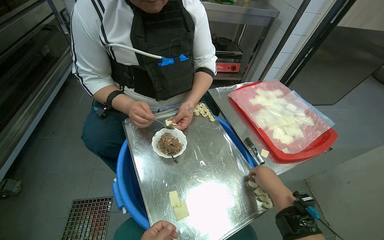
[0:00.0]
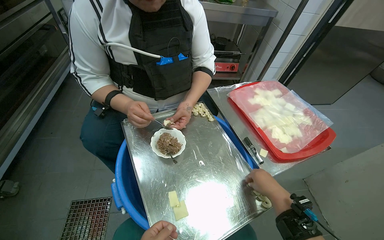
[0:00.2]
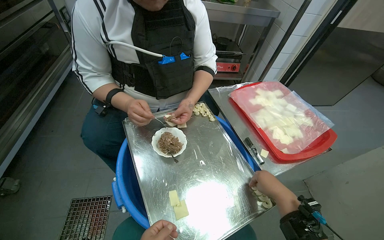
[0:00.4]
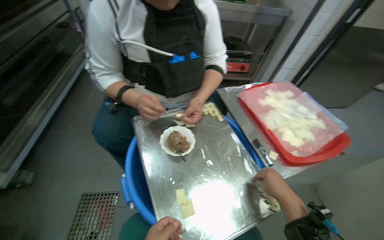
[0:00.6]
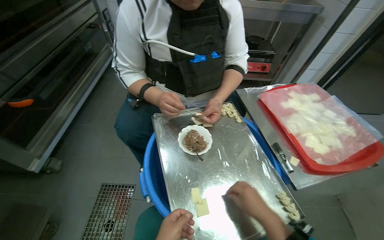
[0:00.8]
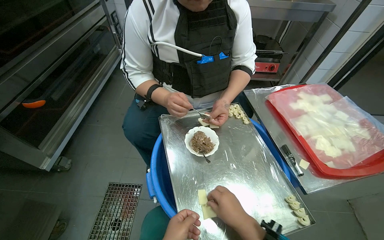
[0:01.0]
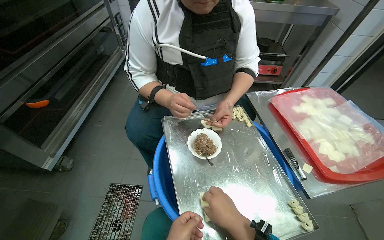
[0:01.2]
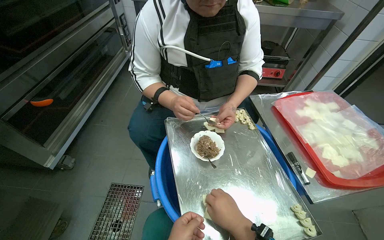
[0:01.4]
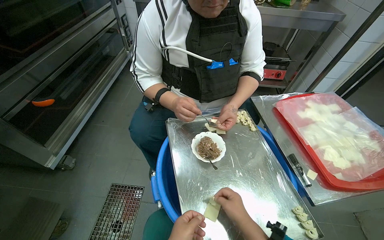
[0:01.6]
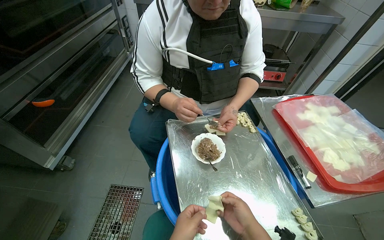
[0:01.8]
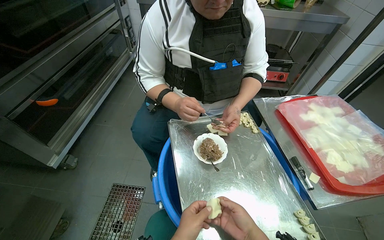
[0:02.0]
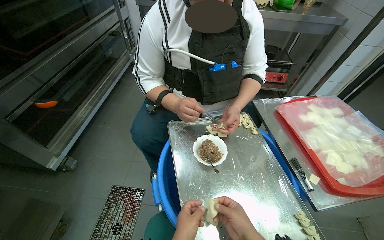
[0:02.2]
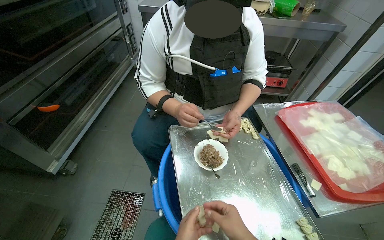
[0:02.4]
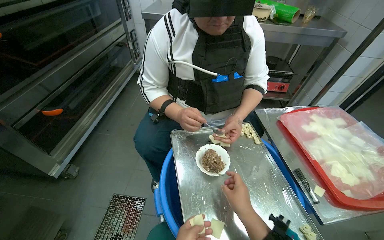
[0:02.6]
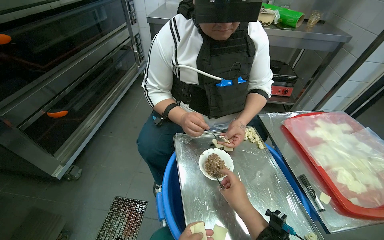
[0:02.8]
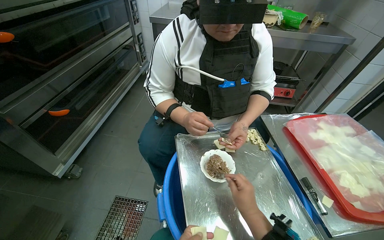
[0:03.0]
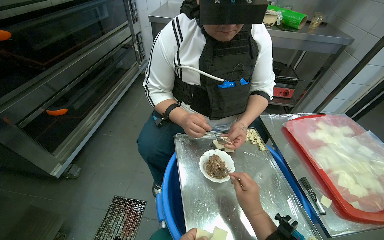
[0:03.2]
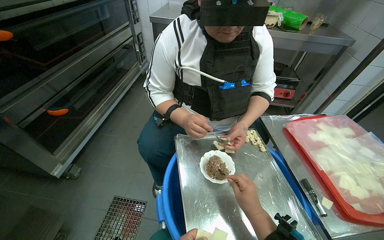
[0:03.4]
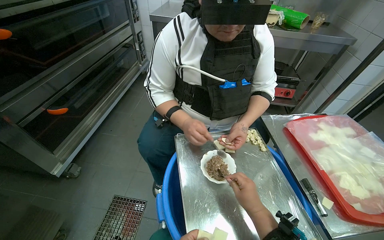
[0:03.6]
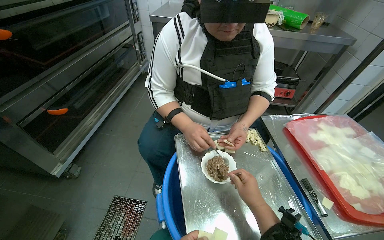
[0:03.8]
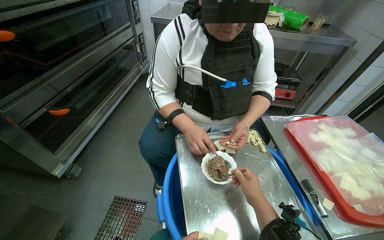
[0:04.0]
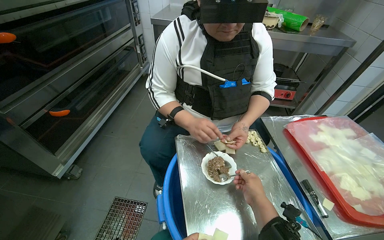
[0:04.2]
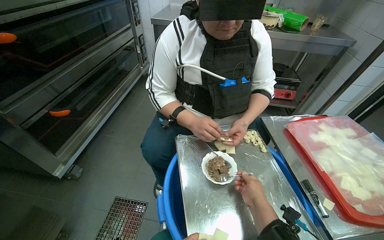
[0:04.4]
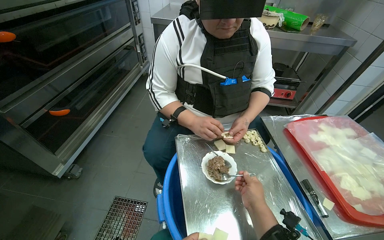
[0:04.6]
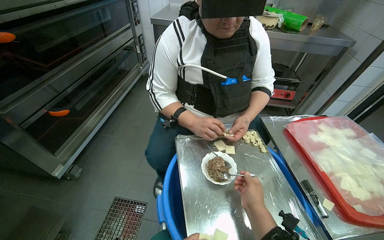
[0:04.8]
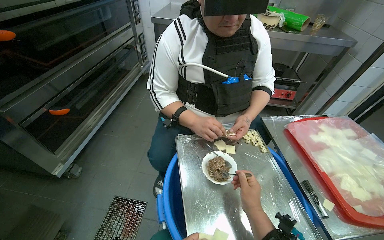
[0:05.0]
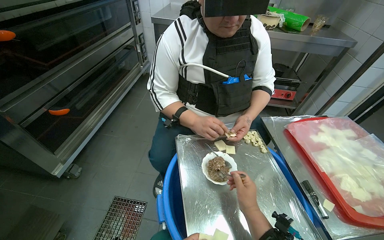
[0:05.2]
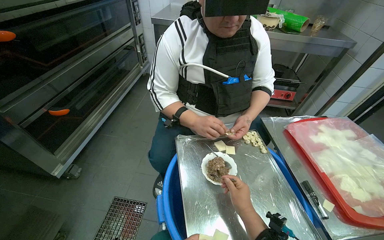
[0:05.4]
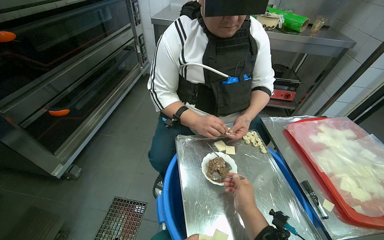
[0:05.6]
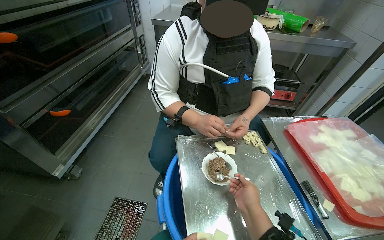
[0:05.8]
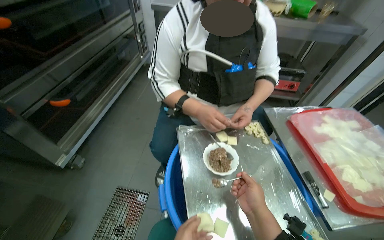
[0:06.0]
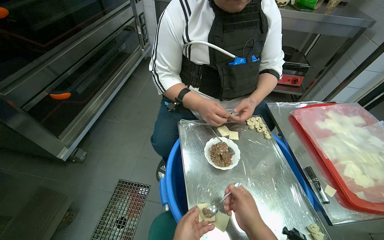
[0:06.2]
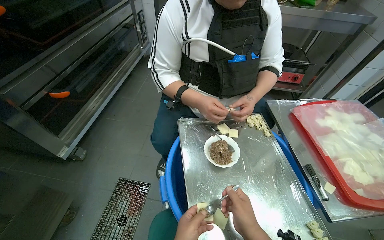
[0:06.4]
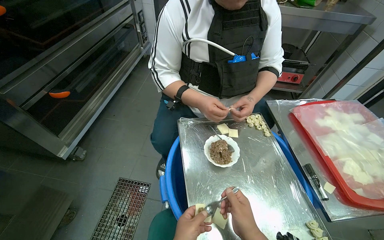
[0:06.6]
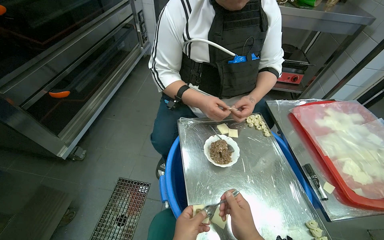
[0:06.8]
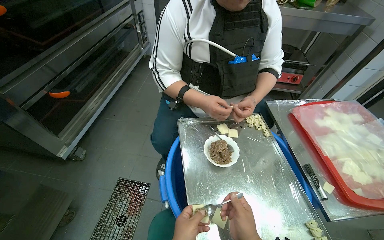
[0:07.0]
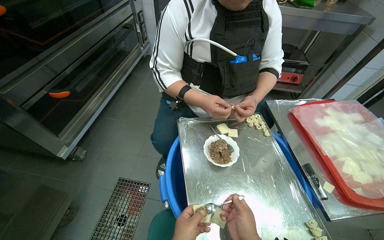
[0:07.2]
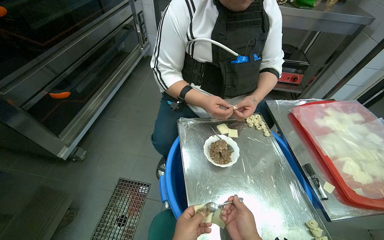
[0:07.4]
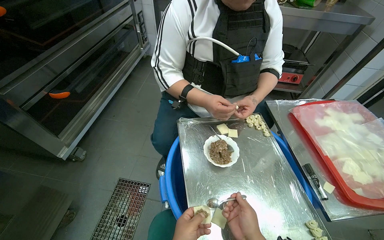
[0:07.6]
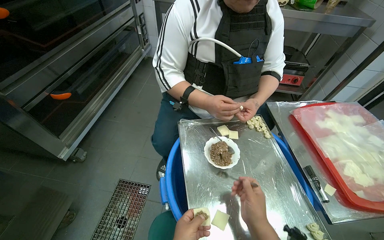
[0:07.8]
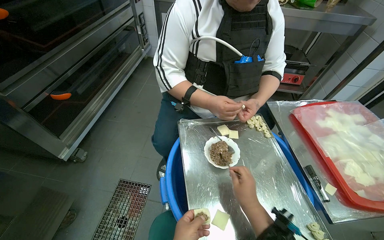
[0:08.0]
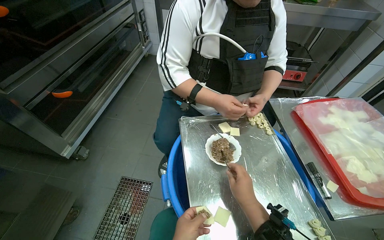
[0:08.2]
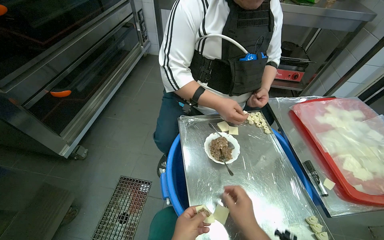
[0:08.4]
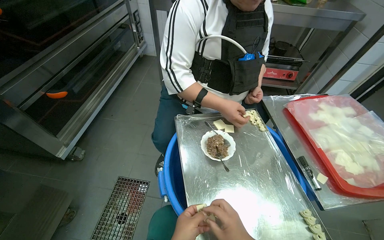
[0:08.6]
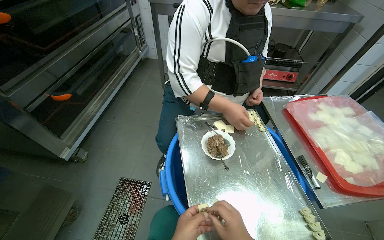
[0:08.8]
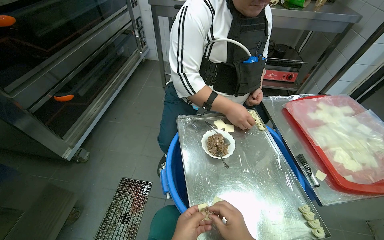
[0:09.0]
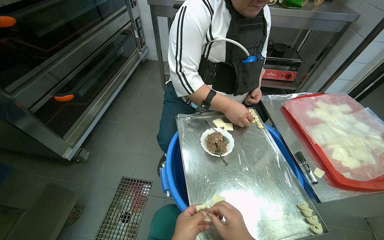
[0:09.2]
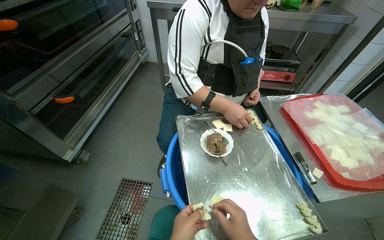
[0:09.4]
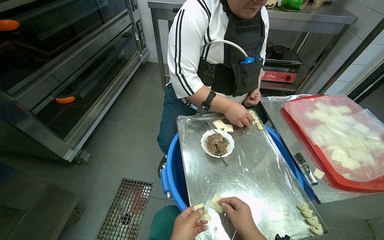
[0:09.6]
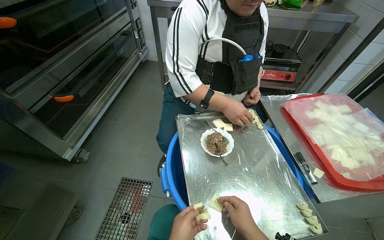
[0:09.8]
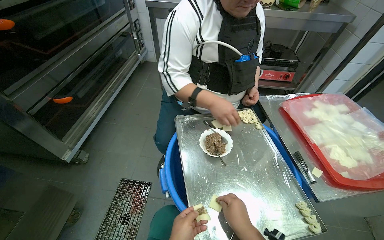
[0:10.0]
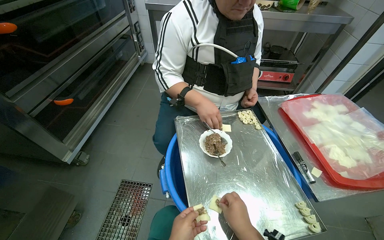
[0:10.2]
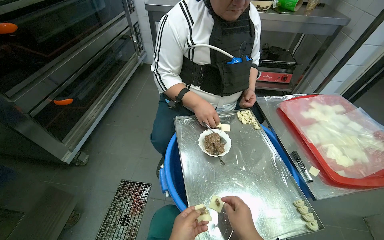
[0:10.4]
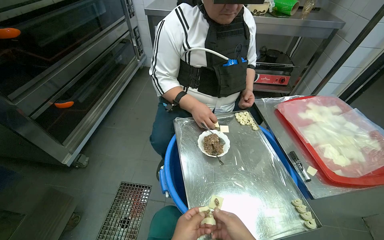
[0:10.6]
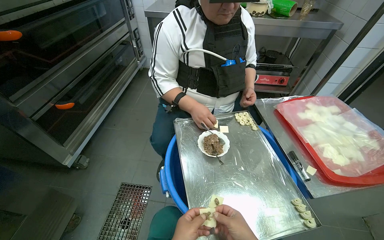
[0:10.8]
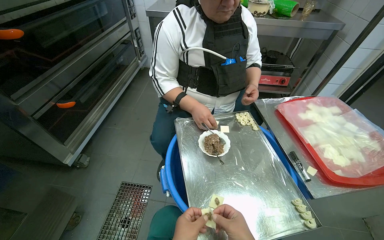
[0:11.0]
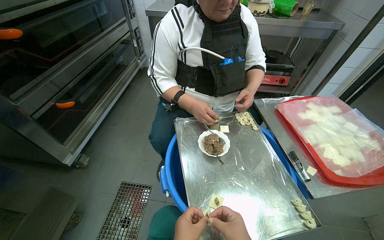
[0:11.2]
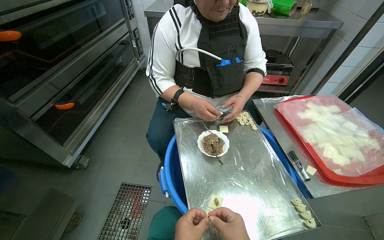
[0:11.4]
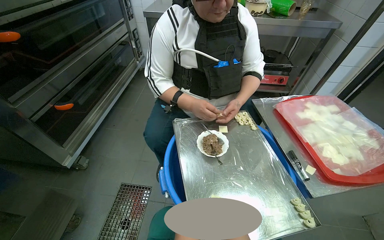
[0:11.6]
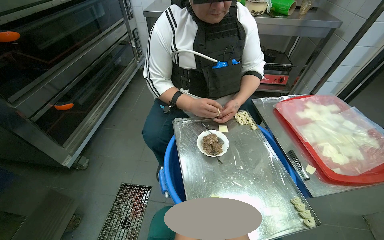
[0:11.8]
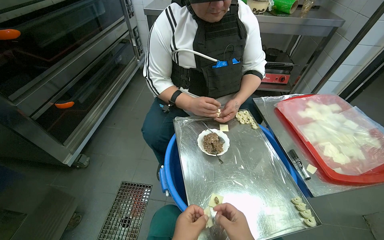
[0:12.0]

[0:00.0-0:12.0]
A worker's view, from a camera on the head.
Job: preparing food.
The whole recording: Preparing dumplings with filling. The worker continues to prepare dumplings by adding filling to dough pieces and shaping them.
0:00.0 to 0:01.6: The right hand moves to the left, roughly 20 cm.

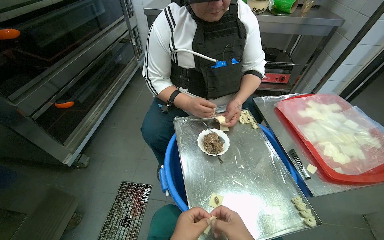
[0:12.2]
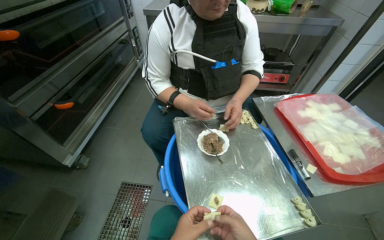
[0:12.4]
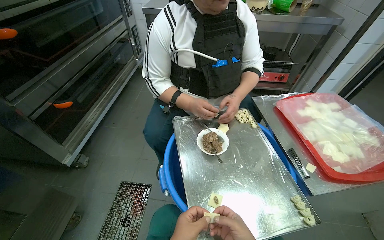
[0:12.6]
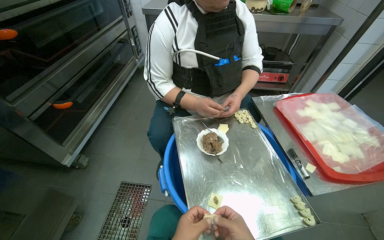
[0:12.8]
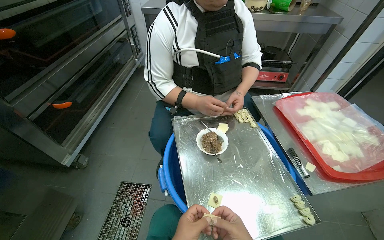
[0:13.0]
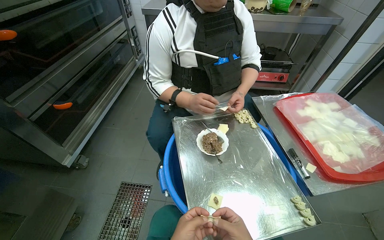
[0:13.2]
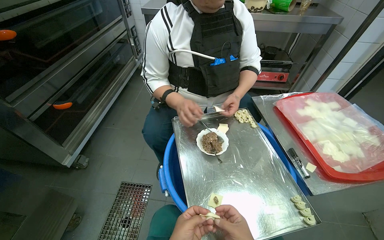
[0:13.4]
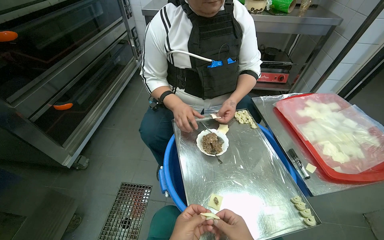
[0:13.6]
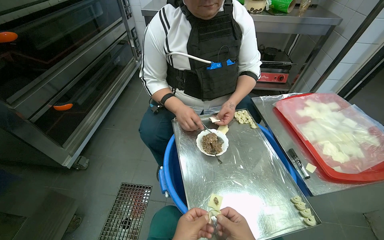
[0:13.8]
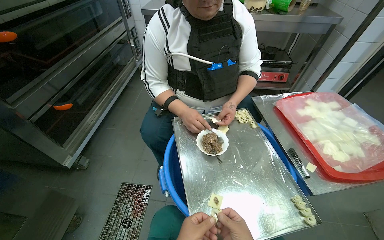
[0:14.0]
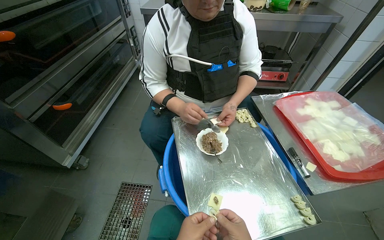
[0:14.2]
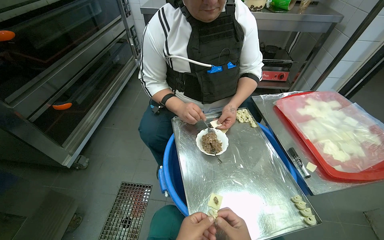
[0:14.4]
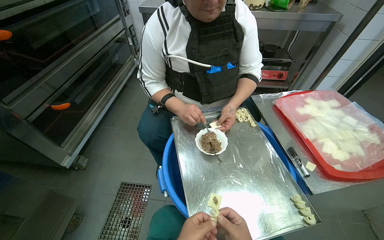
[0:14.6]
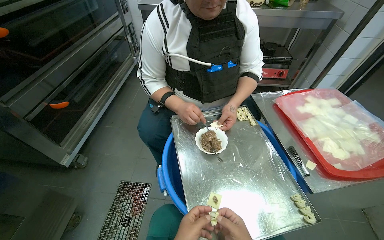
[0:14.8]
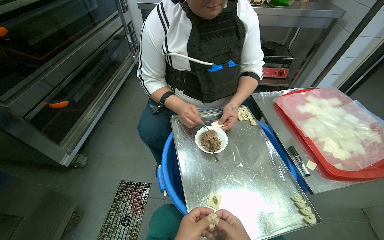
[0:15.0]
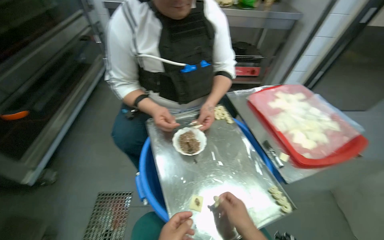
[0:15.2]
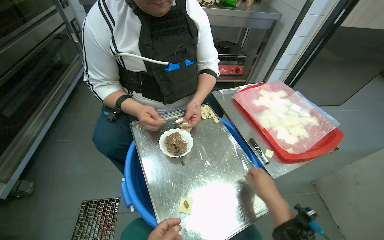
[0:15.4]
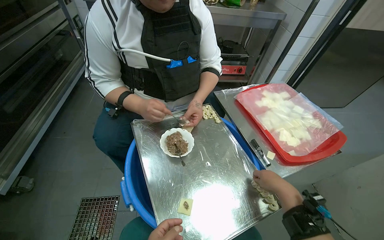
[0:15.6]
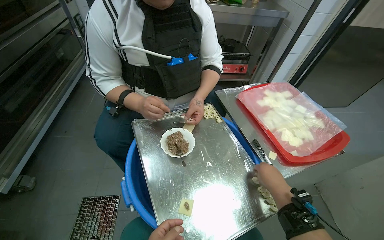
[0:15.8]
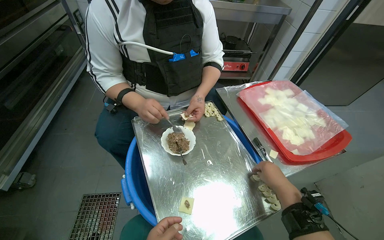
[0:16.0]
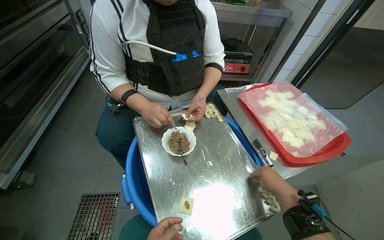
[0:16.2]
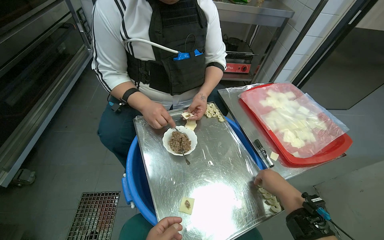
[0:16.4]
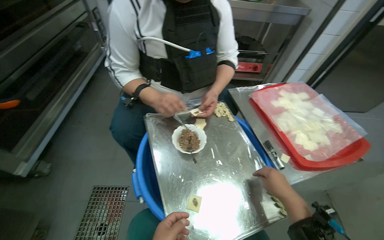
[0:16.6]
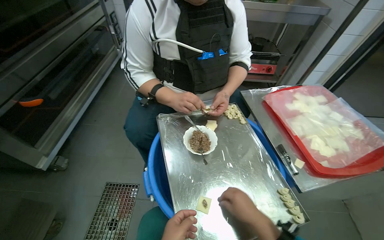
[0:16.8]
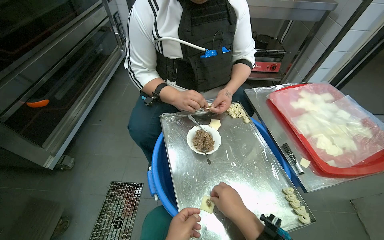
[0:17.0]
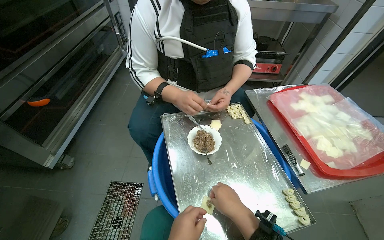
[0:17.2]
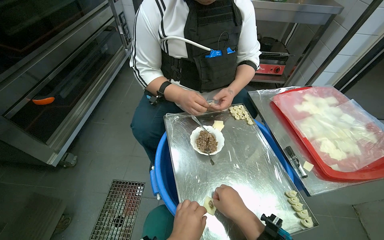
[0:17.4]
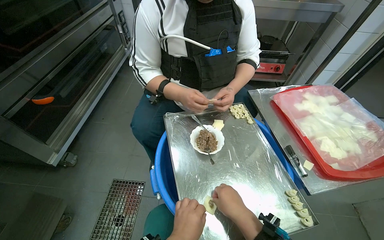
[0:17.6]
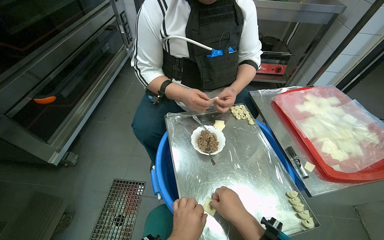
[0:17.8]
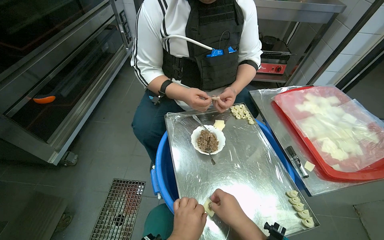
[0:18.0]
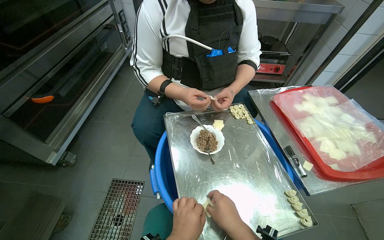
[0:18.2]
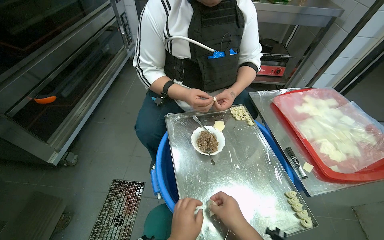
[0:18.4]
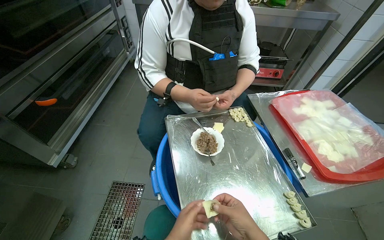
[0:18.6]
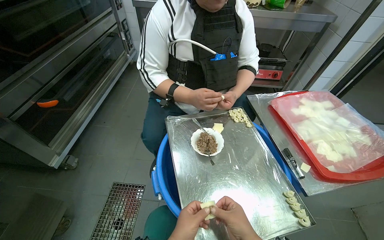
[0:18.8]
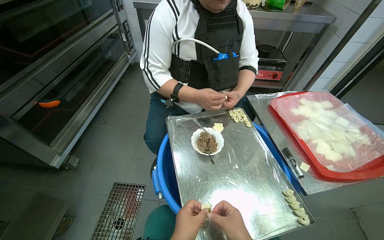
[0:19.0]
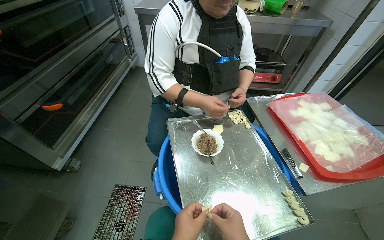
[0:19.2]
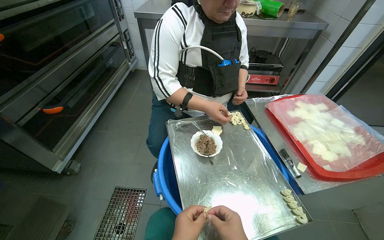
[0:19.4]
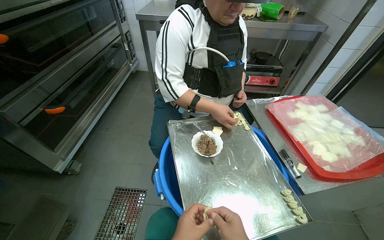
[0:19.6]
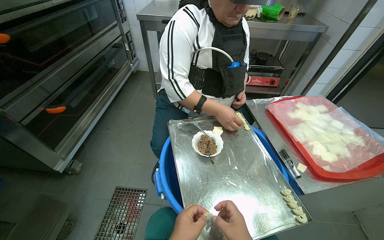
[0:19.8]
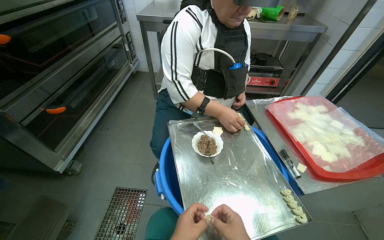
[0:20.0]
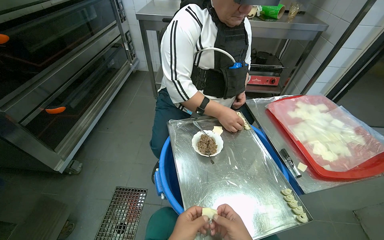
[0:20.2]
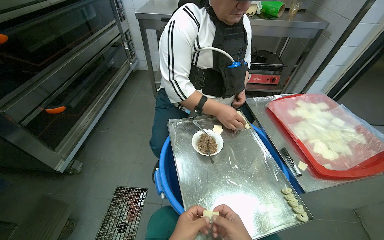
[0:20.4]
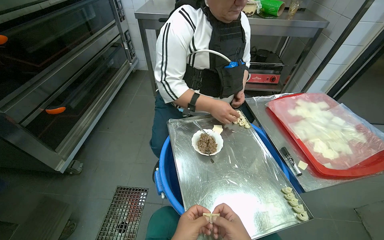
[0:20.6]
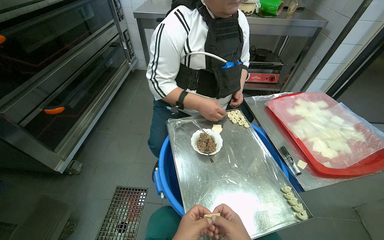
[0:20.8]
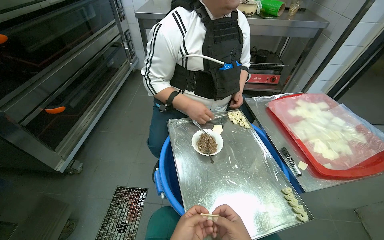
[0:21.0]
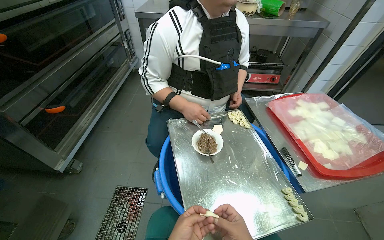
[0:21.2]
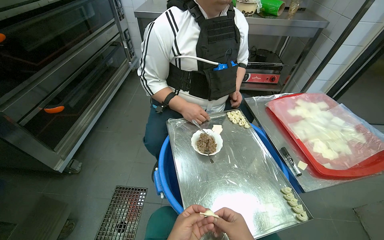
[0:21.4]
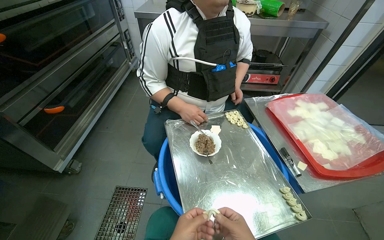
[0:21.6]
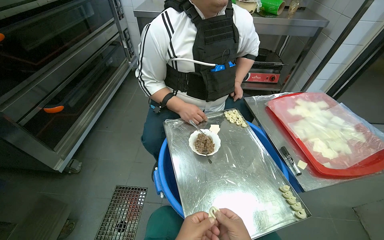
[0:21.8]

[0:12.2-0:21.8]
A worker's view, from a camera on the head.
Job: preparing food.
The whole recording: Preparing dumplings with filling. The worker continues to prepare dumplings by adding filling to dough pieces and shaping them.
0:15.4 to 0:17.0: The right hand is displaced to the left by about 15 cm.
